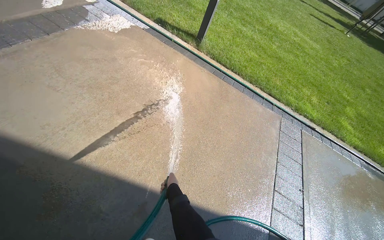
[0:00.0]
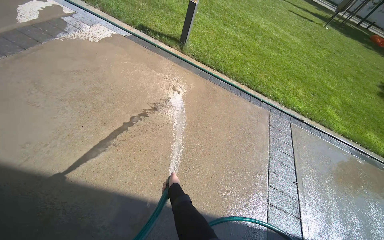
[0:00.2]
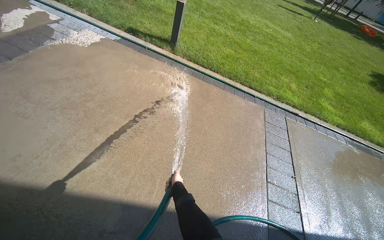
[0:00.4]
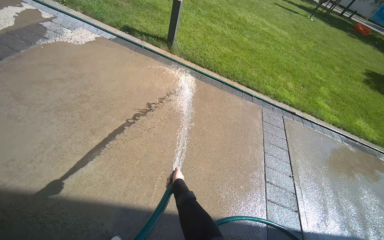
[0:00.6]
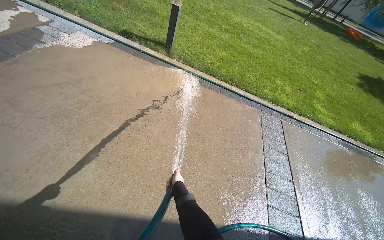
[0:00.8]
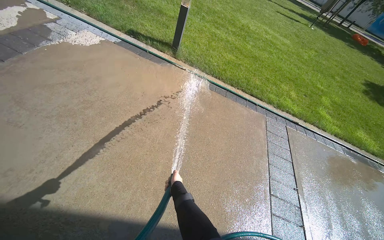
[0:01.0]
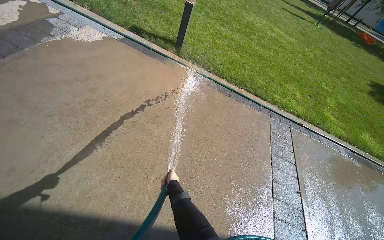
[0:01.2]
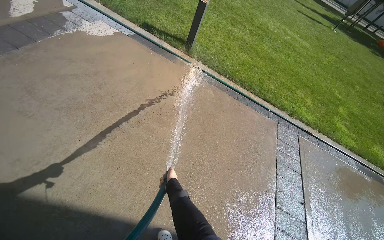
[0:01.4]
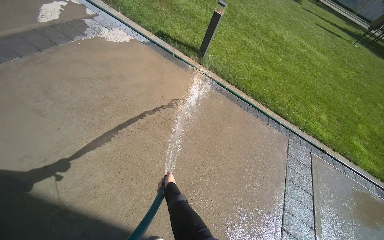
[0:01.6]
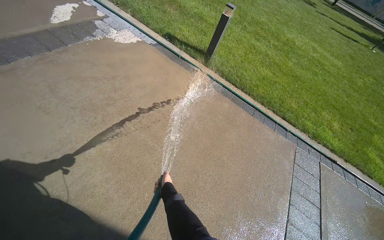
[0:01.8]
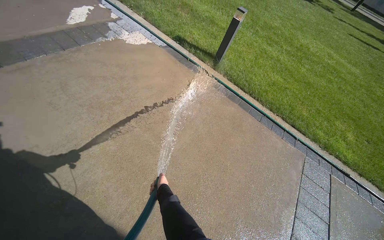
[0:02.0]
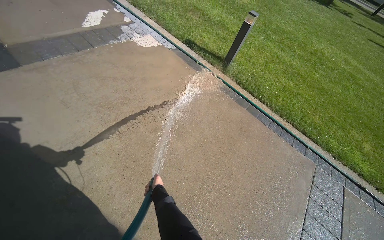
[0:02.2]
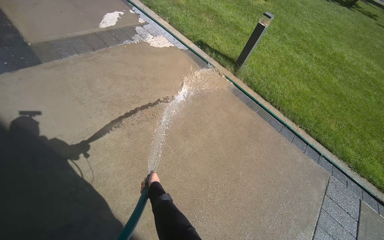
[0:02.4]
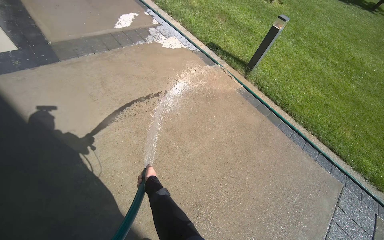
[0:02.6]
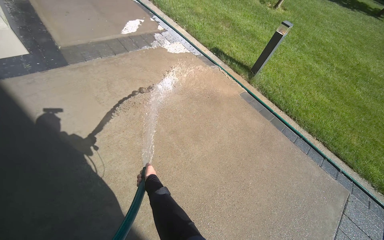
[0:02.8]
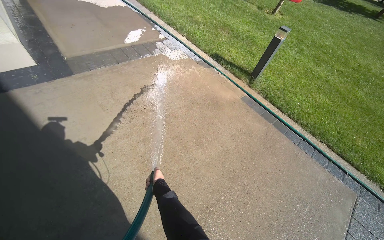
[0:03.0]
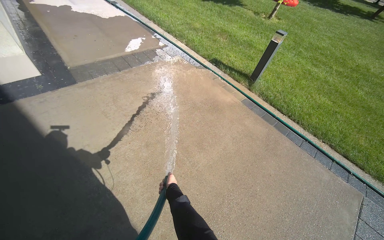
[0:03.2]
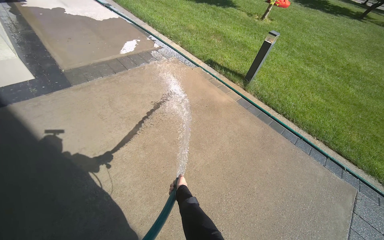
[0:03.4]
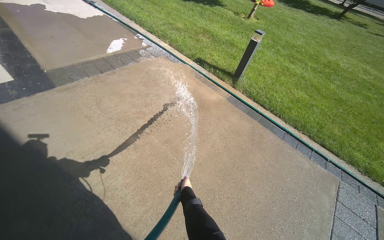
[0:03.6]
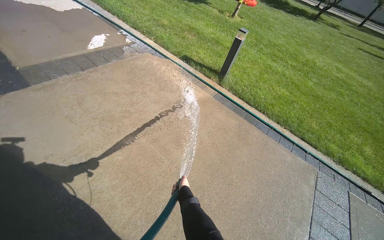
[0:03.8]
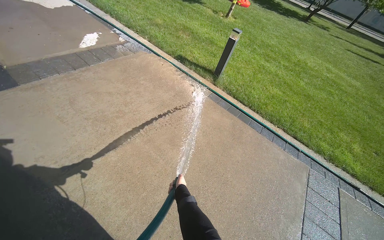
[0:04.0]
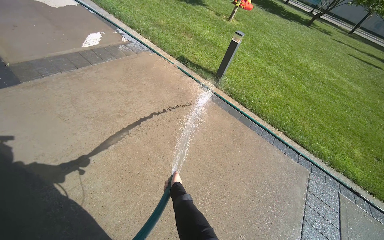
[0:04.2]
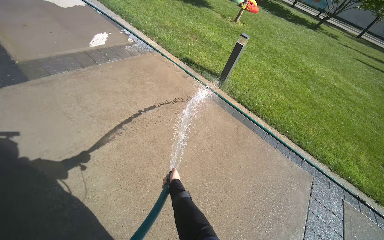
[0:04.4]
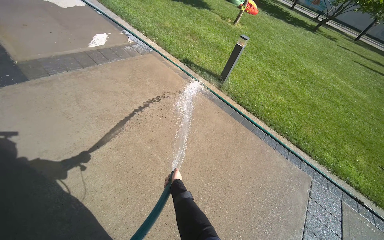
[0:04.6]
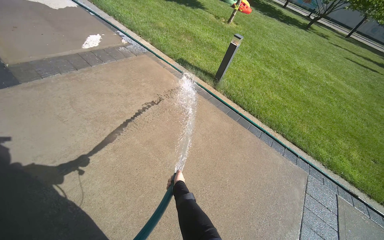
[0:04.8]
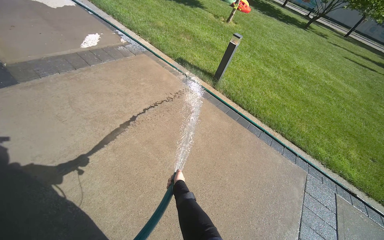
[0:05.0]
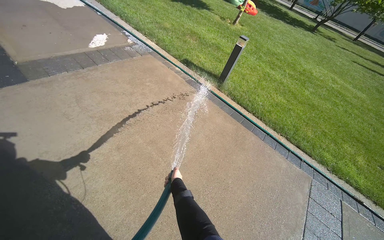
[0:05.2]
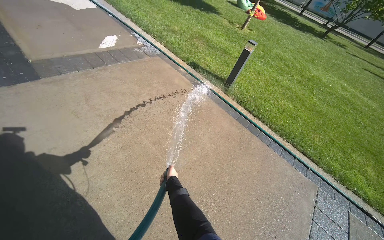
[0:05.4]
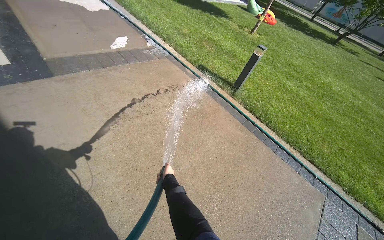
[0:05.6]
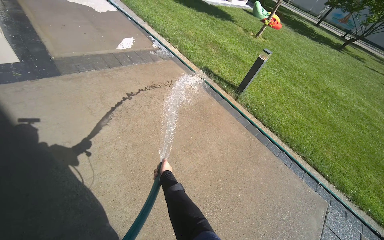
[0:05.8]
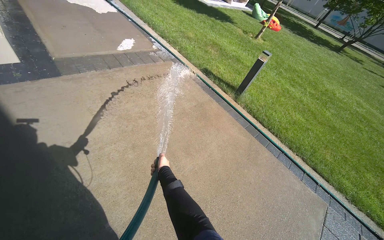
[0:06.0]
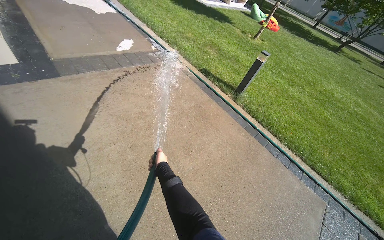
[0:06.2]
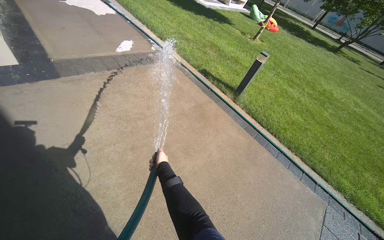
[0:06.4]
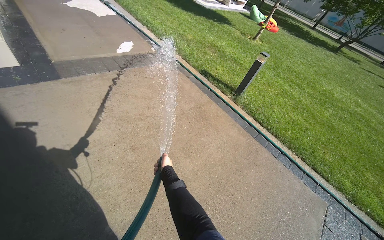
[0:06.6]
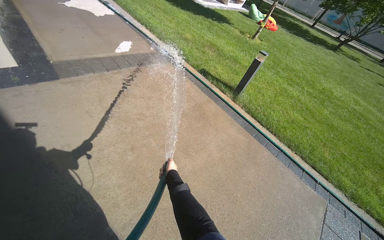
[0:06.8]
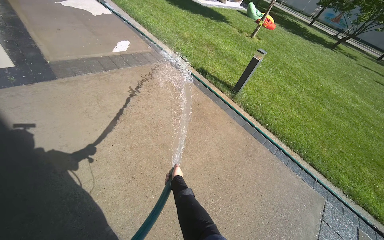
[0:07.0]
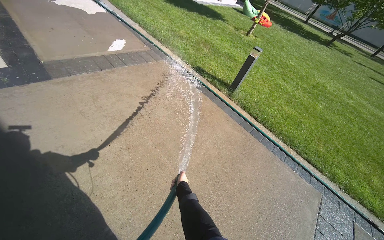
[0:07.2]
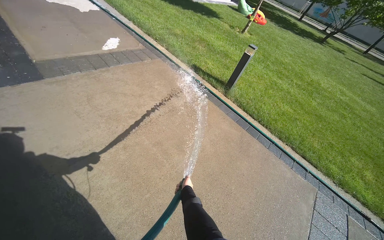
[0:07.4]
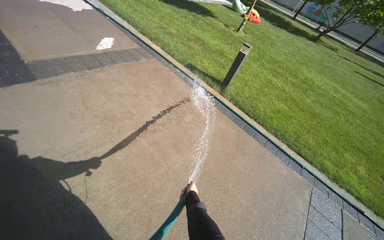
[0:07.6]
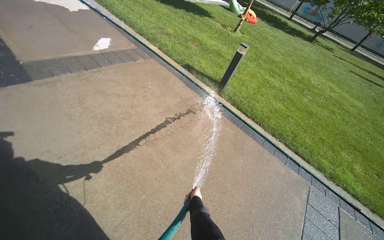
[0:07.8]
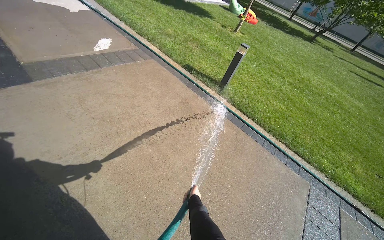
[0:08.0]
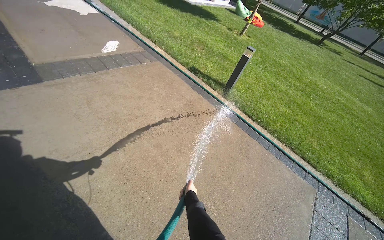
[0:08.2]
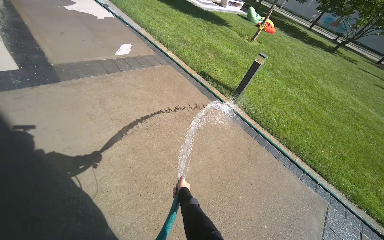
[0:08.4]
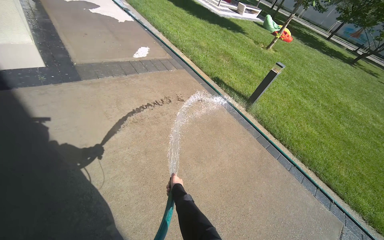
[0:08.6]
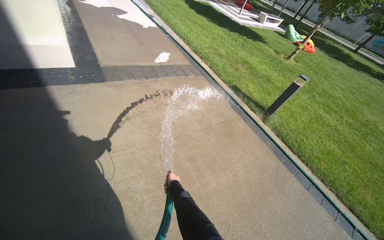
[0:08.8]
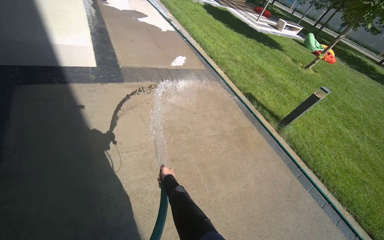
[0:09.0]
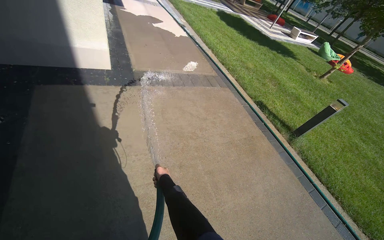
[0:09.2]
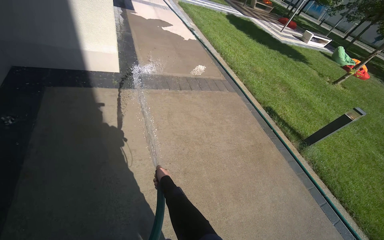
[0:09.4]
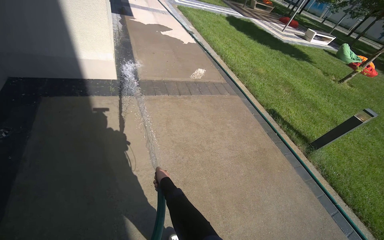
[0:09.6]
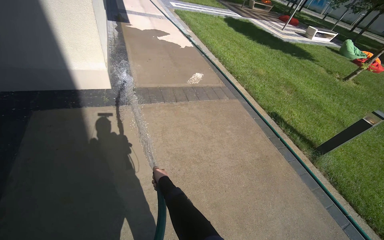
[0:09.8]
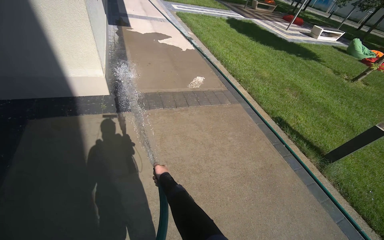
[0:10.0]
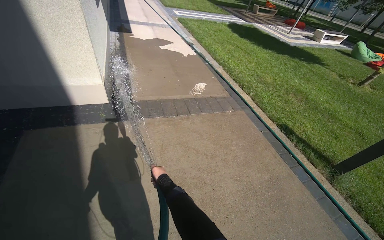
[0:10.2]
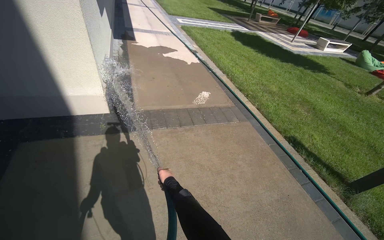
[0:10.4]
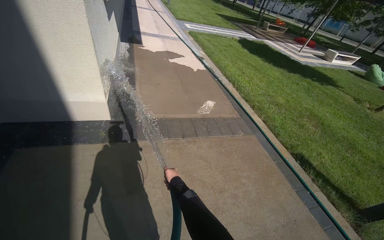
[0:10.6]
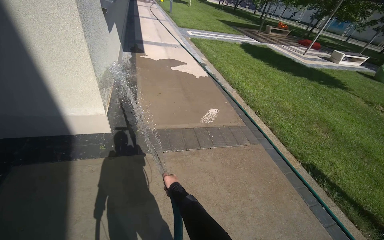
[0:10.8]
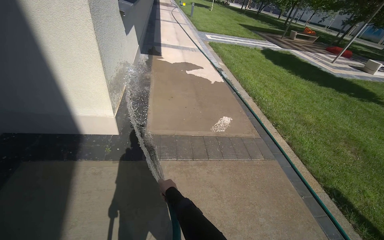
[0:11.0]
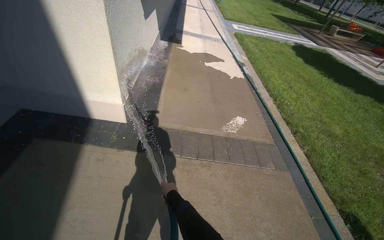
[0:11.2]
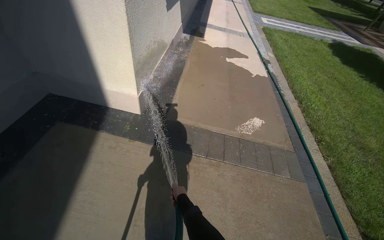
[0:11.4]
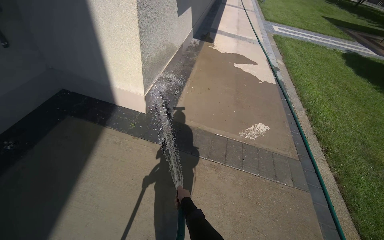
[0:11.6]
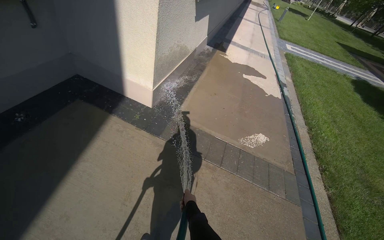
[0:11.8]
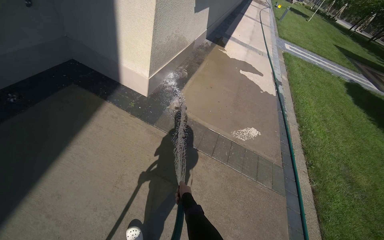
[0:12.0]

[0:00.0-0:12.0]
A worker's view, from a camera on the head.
Job: sweeping floor.
The whole recording: Rinsing concrete ground. The worker rinses the concrete ground with a hose.
0:01.6 to 0:03.0: The wearer looks approximately 20 degrees further to the left.
0:03.0 to 0:04.4: The right hand moves to the right, roughly 15 cm.
0:04.4 to 0:06.0: The right hand heads up the picture, covering roughly 10 cm.
0:06.0 to 0:07.6: The right hand is displaced to the right and down the picture by approximately 20 cm.
0:07.6 to 0:09.0: The head turns to the left by roughly 20 degrees. The right hand goes approximately 50 cm to the left and up the picture.
0:09.0 to 0:10.4: The camera is carried roughly 70 cm.
0:10.4 to 0:12.0: The wearer moves approximately 50 cm. The wearer's head swings some 40 degrees to the left.

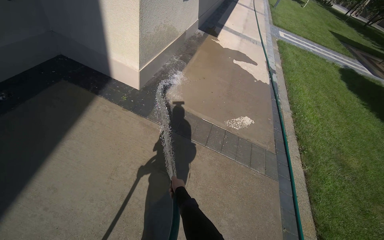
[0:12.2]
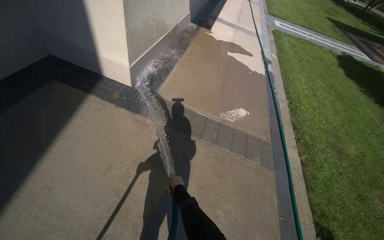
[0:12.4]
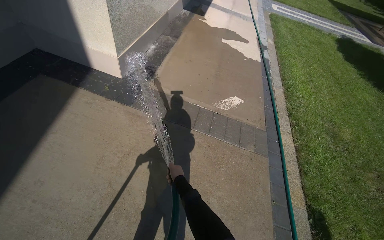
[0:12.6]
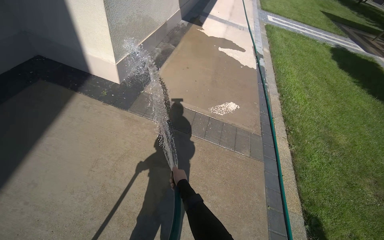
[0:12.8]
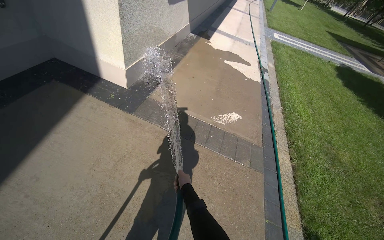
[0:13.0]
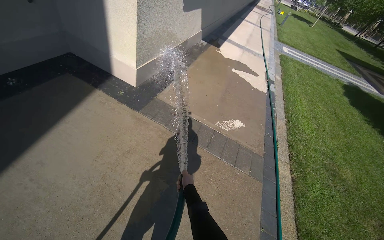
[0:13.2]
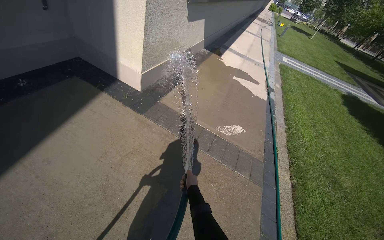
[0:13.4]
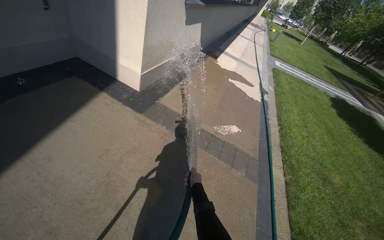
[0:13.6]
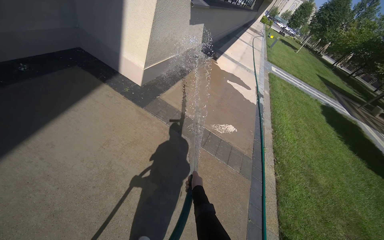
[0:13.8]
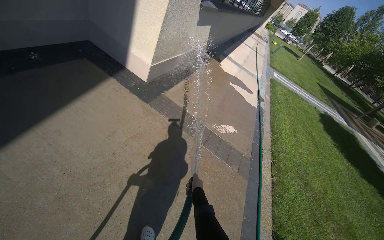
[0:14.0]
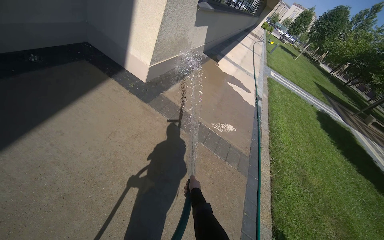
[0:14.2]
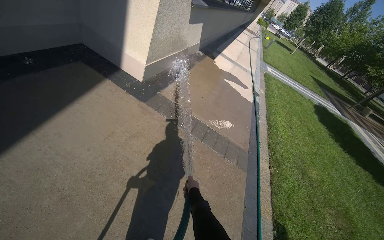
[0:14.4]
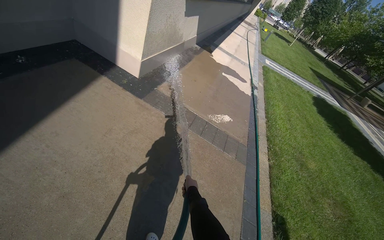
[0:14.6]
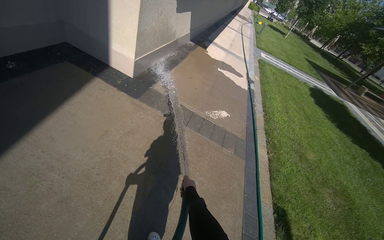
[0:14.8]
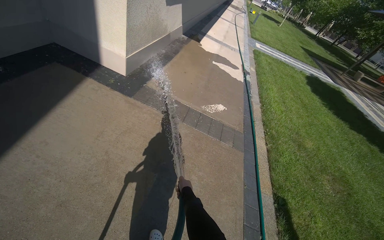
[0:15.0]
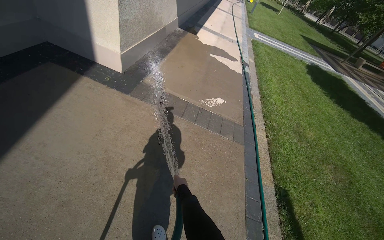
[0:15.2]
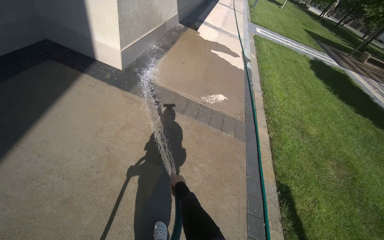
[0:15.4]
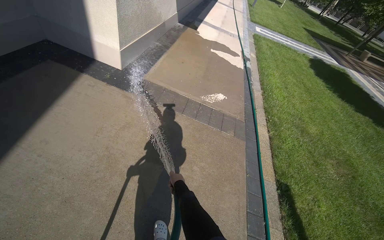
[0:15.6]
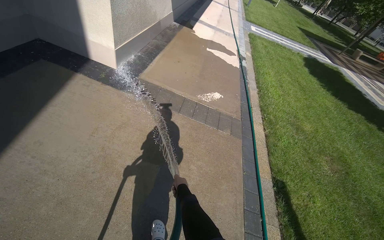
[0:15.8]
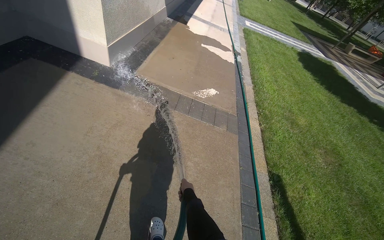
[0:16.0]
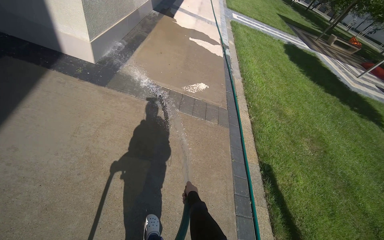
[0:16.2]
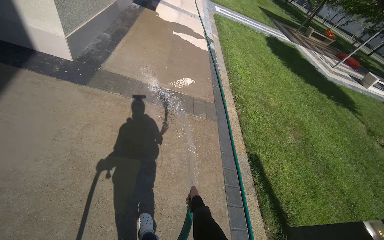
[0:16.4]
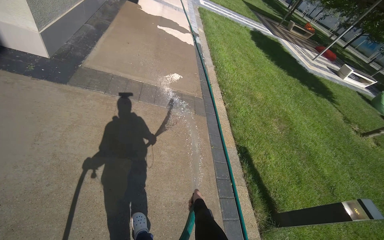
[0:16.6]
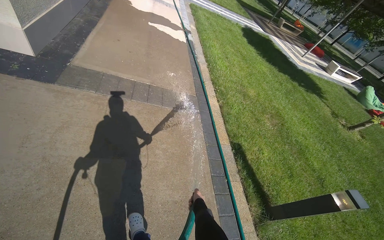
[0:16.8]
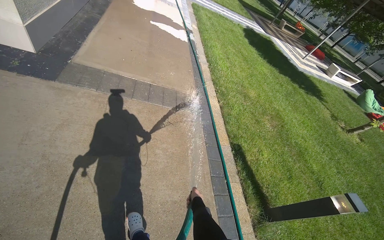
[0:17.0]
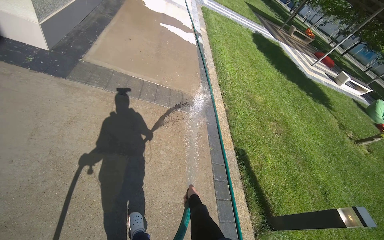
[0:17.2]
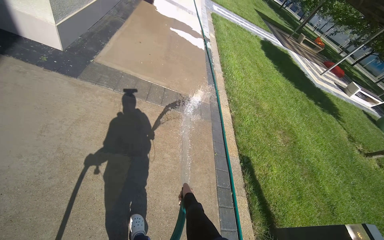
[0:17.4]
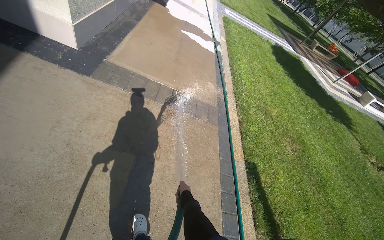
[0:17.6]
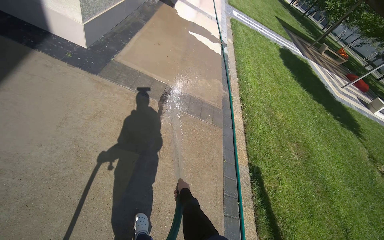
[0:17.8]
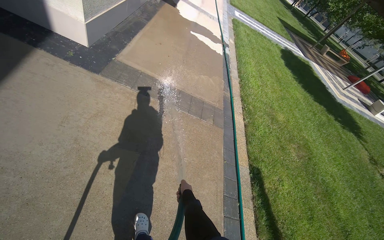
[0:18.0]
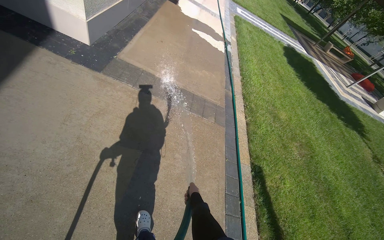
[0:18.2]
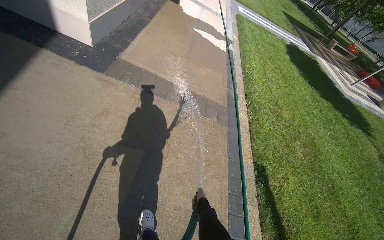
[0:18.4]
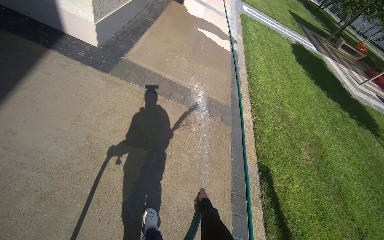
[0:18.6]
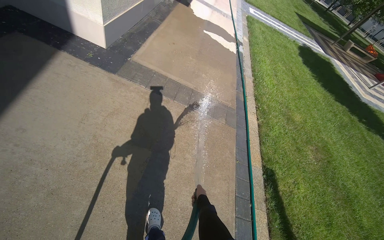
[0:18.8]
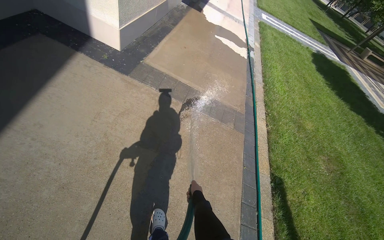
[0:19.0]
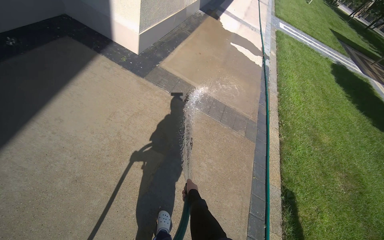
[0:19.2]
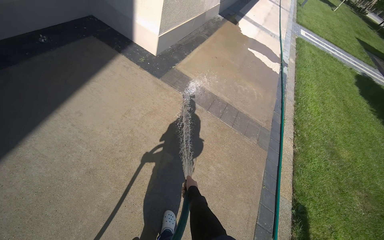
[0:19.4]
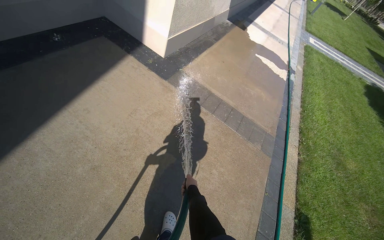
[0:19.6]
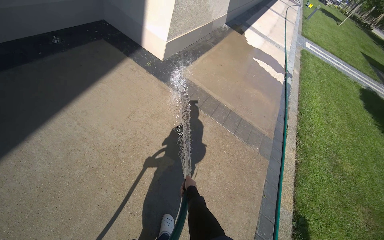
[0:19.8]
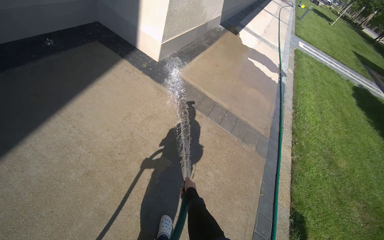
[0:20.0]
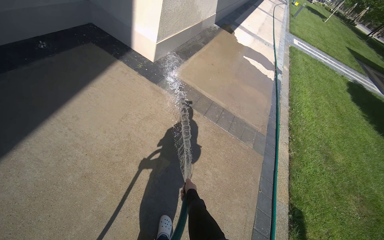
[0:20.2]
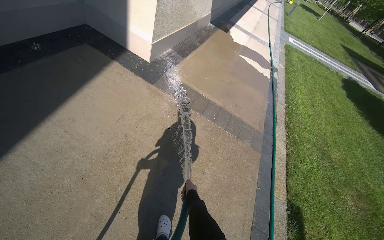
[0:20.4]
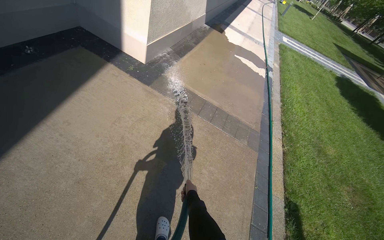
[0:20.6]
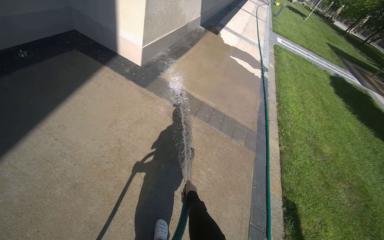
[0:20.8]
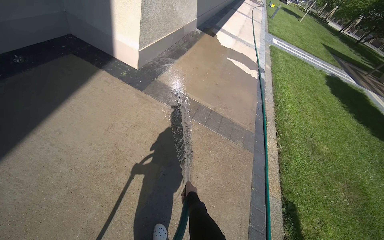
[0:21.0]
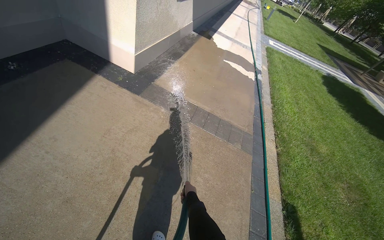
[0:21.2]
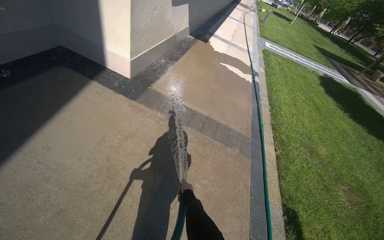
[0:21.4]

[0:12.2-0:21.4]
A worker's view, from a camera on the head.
Job: sweeping floor.
The whole recording: Rinsing concrete ground. The worker rinses the concrete ground with a hose.
0:12.2 to 0:13.8: The head travels roughly 40 cm.
0:15.2 to 0:16.8: The head rotates roughly 20 degrees to the right. The right hand shifts roughly 25 cm to the right and down the picture.
0:18.4 to 0:19.8: The wearer's head swings roughly 20 degrees to the left.
